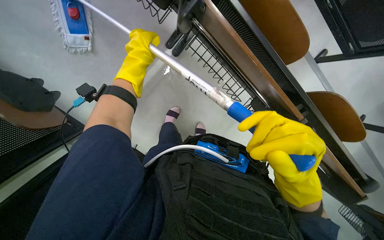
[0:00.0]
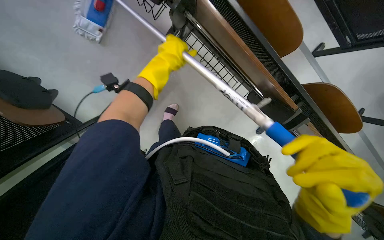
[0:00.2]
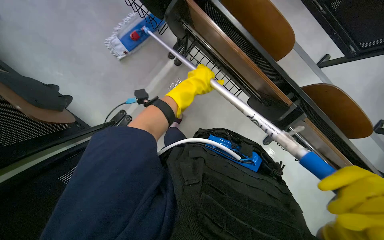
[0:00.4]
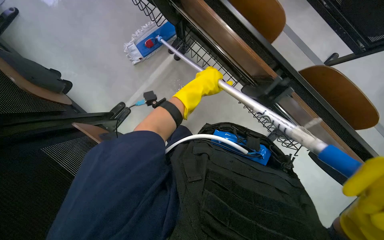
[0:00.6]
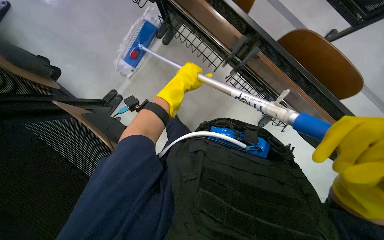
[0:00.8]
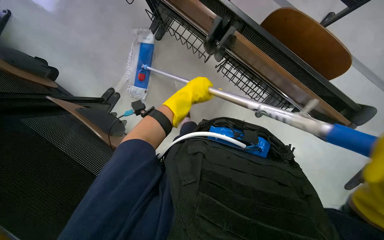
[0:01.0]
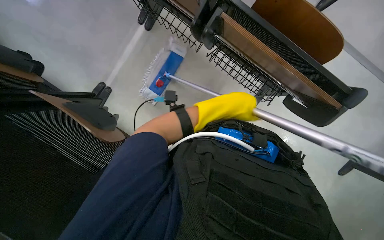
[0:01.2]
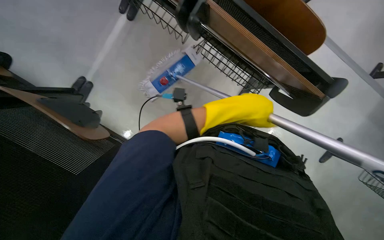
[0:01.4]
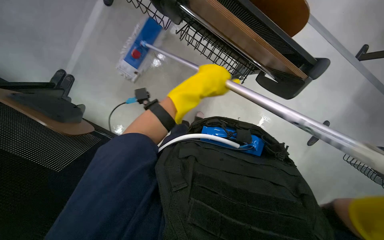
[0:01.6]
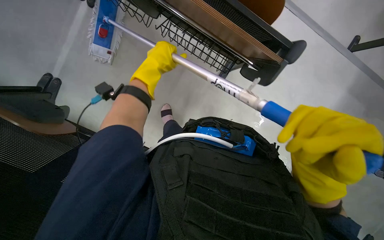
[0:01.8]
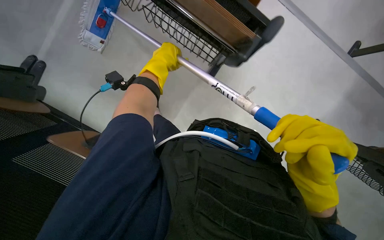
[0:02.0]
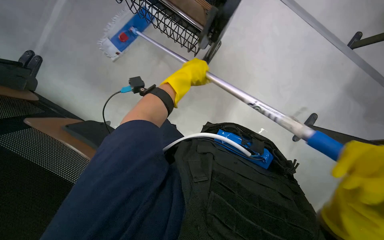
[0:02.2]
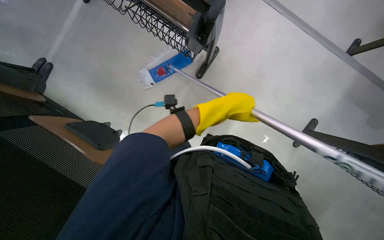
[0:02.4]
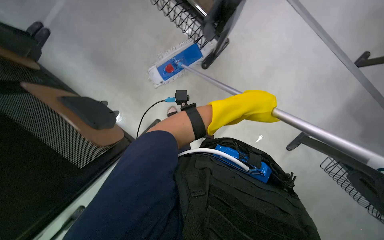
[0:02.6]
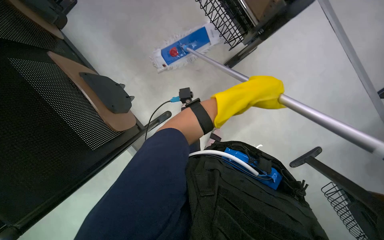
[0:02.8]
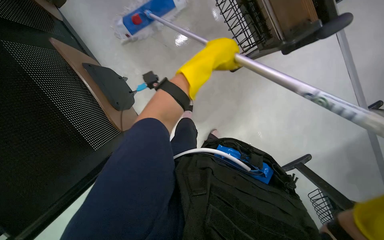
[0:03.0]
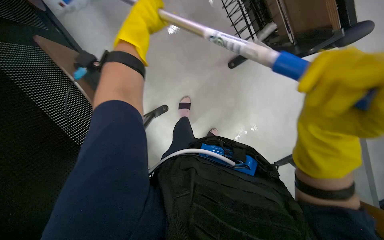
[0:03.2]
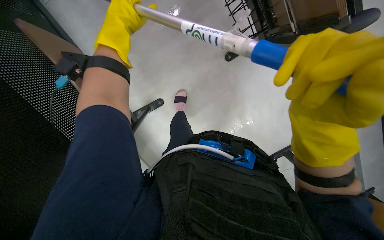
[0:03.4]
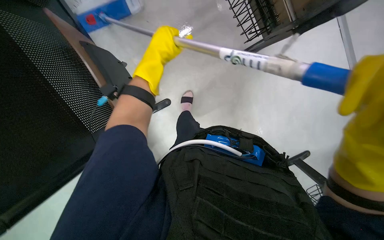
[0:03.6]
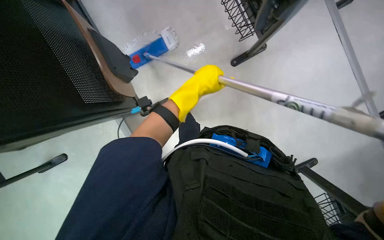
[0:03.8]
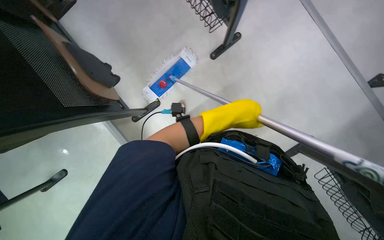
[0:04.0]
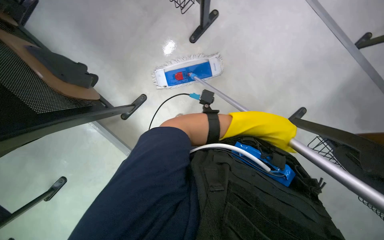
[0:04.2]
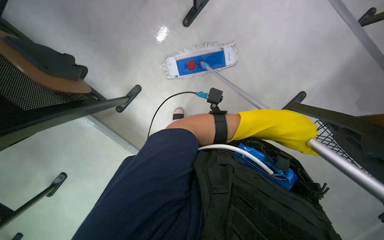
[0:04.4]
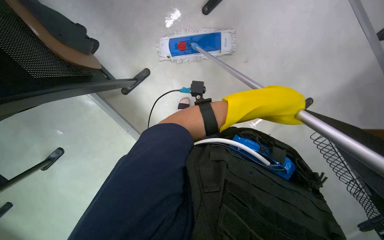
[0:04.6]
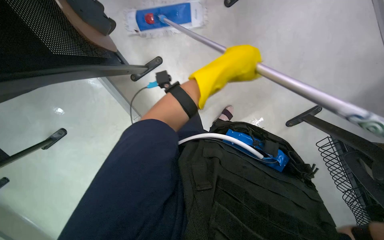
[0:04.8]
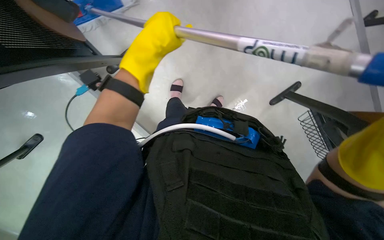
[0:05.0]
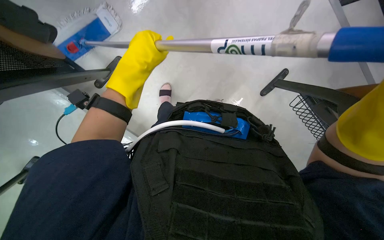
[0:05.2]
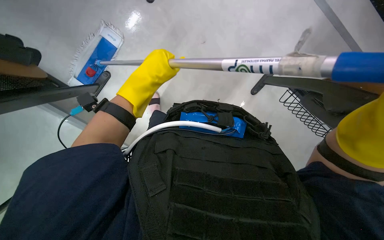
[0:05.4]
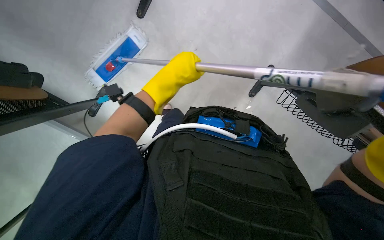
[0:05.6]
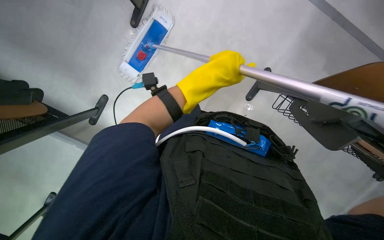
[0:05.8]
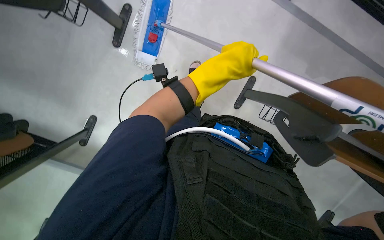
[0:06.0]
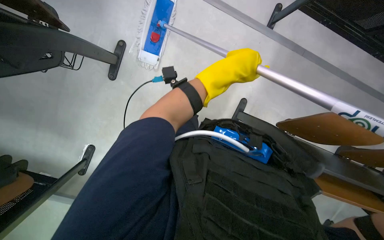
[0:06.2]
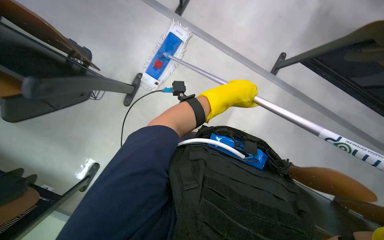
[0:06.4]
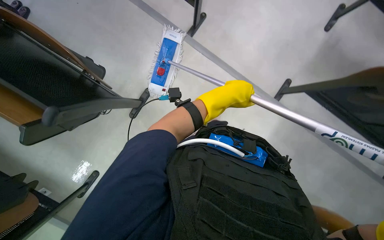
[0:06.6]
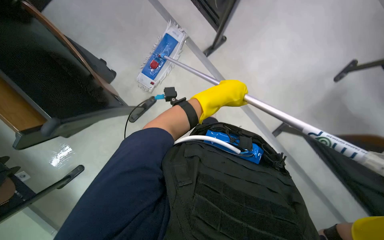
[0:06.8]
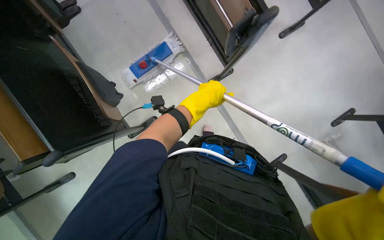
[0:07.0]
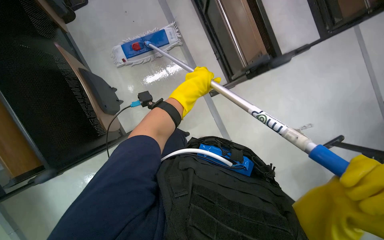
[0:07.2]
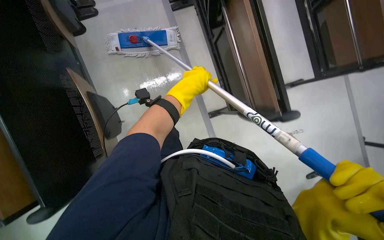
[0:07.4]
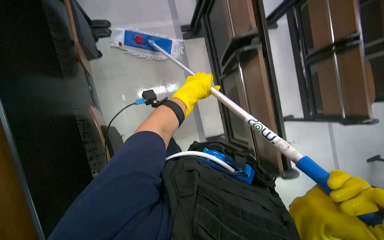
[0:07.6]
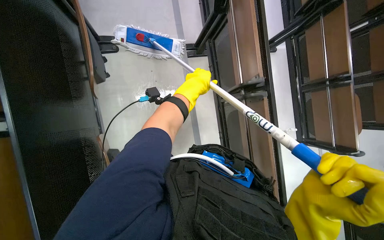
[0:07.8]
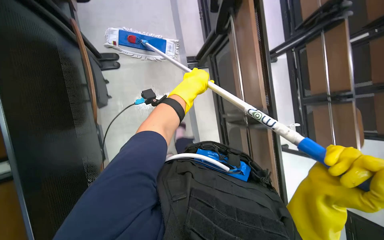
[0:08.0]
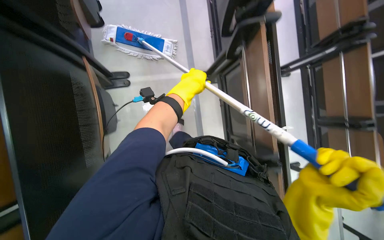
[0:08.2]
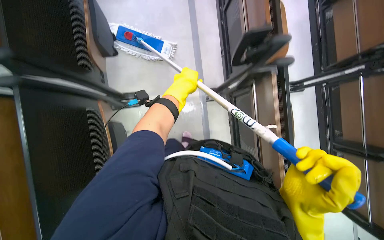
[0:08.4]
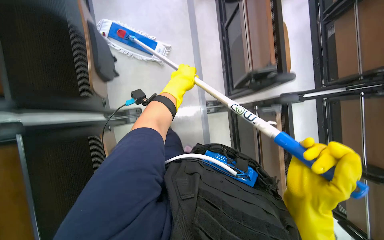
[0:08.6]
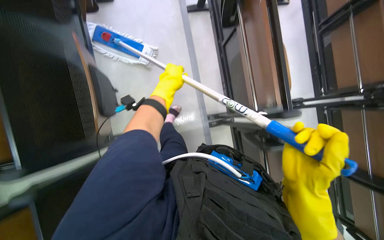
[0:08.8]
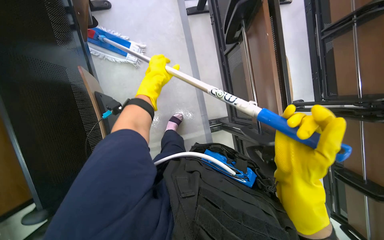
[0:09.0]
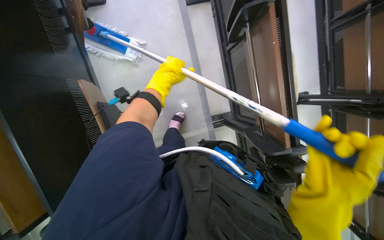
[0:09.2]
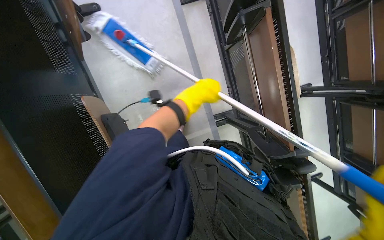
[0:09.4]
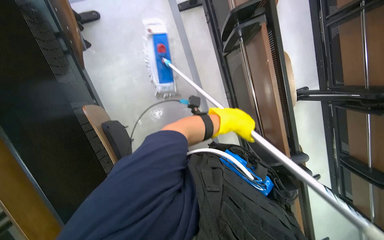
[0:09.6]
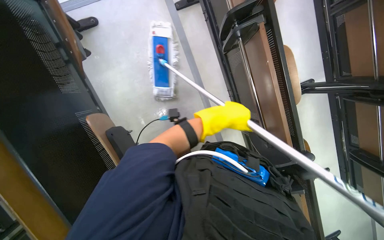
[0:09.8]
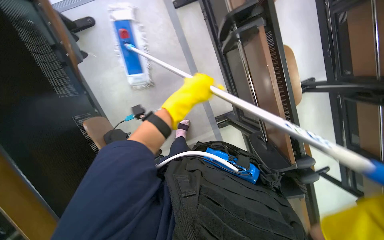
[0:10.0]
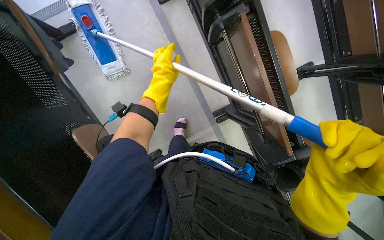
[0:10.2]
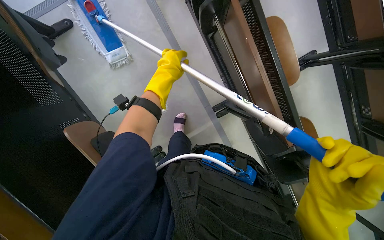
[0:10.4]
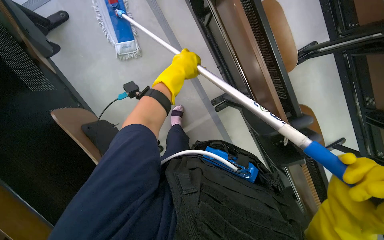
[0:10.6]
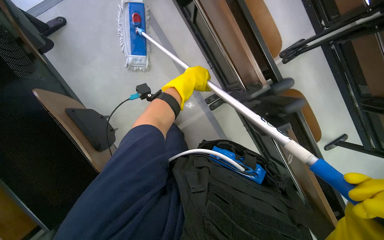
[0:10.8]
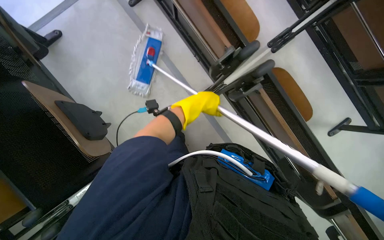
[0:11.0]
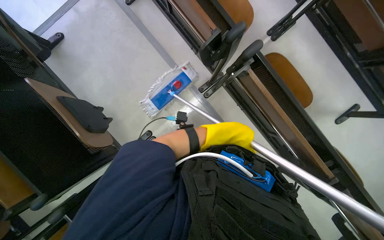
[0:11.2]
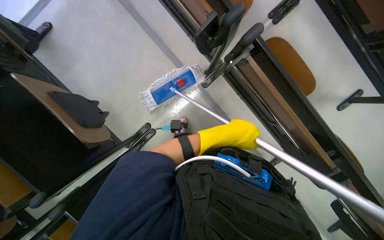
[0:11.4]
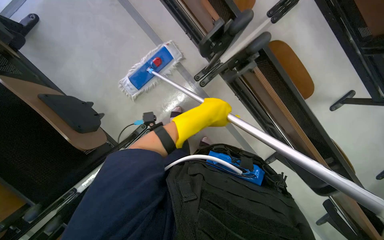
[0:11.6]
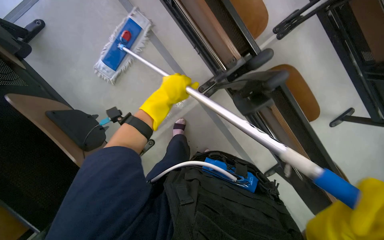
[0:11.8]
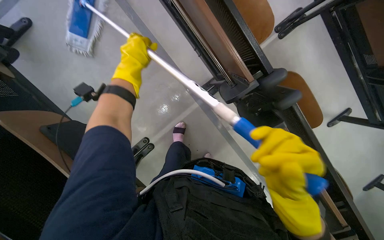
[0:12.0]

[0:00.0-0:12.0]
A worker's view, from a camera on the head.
Job: mopping floor.
The whole recording: Mopping floor with flat mop. The worker mops the floor with a flat mop, periodically cleaning the mop head in a bucket.
0:00.0 to 0:01.6: The wearer's head swings roughly 15 degrees to the right. The wearer looks roughly 15 degrees further downward. The left hand travels to the right and down the picture by roughly 25 cm.
0:01.6 to 0:03.0: The left hand moves left and right over some 25 cm, changing direction 2 times.
0:03.0 to 0:04.4: The wearer looks approximately 15 degrees further downward.
0:04.4 to 0:06.0: The left hand shifts some 20 cm to the left and up the picture.
0:06.0 to 0:07.6: The view tilts some 25 degrees upward.
0:07.6 to 0:09.0: The left hand shifts approximately 20 cm to the left.
0:09.0 to 0:10.4: The left hand travels to the right and back again, approximately 20 cm each way.

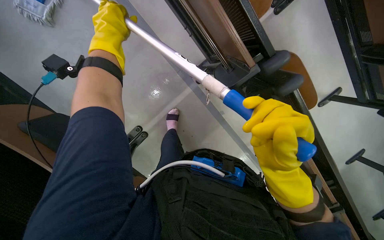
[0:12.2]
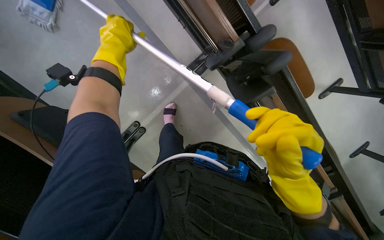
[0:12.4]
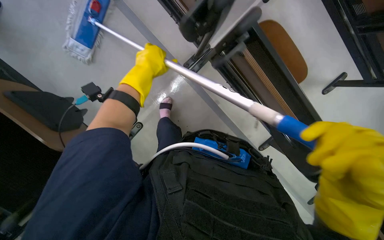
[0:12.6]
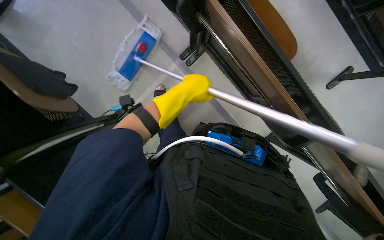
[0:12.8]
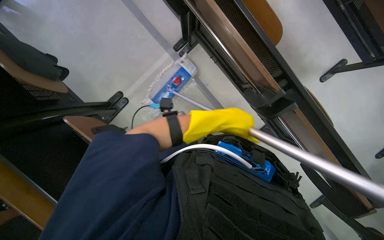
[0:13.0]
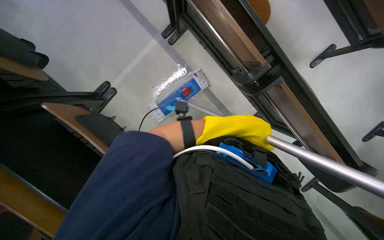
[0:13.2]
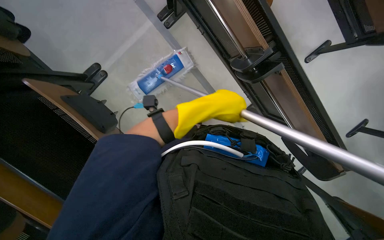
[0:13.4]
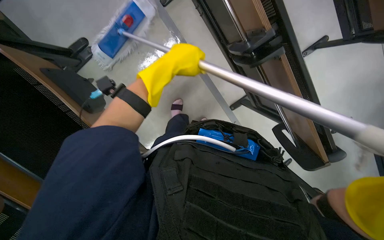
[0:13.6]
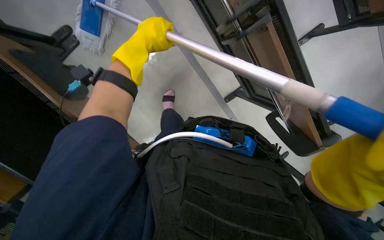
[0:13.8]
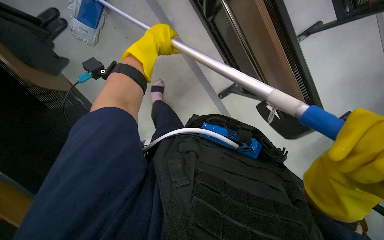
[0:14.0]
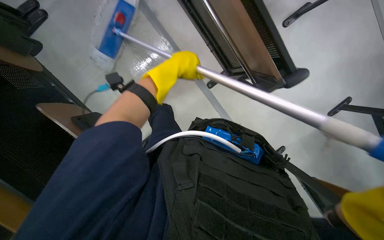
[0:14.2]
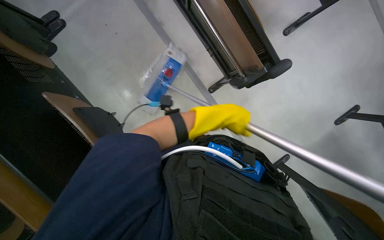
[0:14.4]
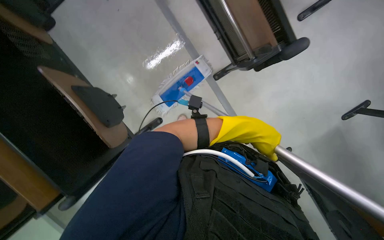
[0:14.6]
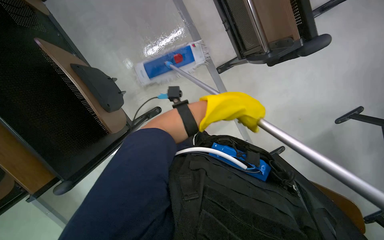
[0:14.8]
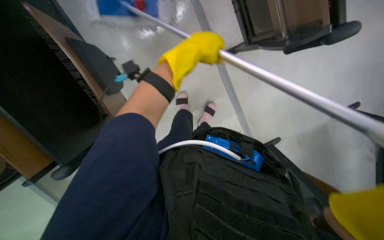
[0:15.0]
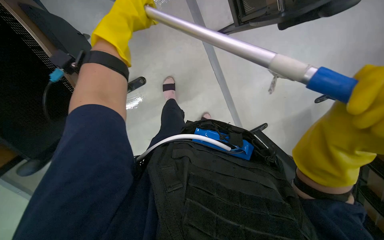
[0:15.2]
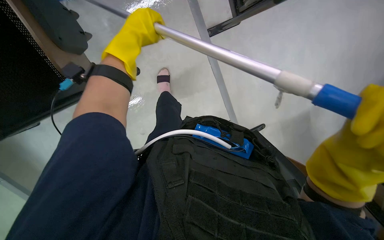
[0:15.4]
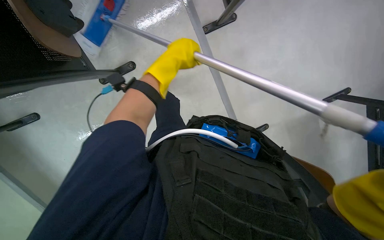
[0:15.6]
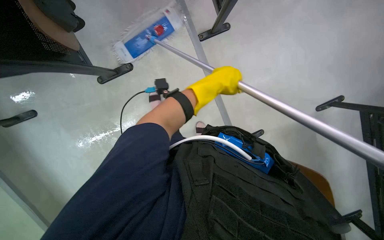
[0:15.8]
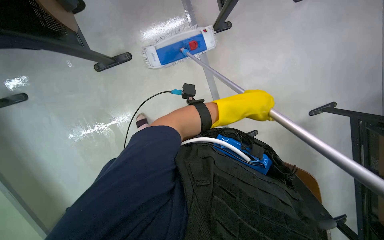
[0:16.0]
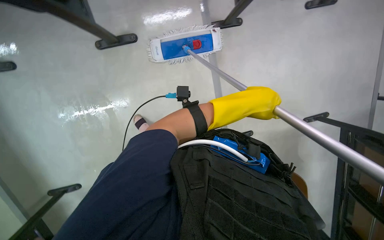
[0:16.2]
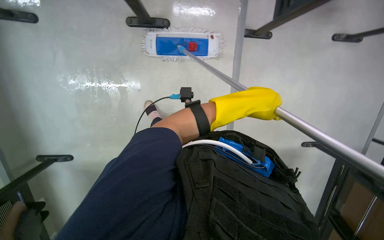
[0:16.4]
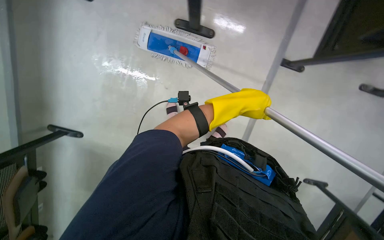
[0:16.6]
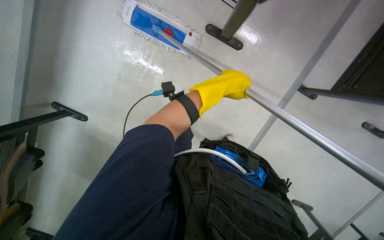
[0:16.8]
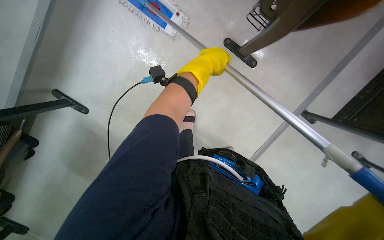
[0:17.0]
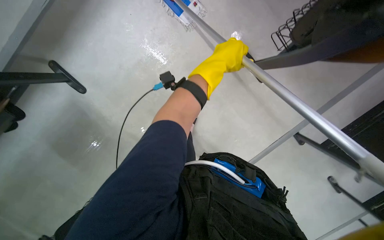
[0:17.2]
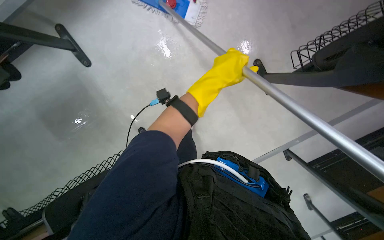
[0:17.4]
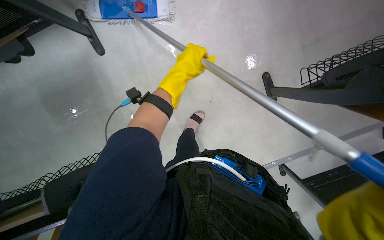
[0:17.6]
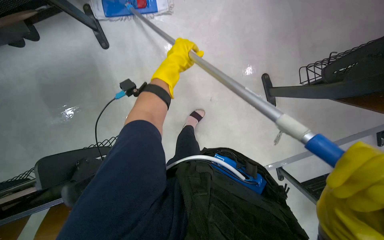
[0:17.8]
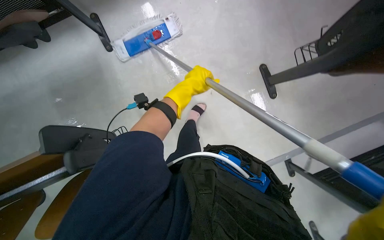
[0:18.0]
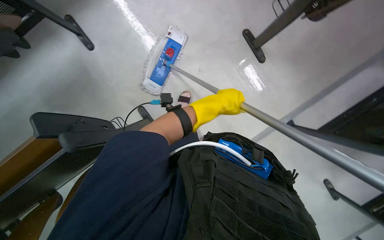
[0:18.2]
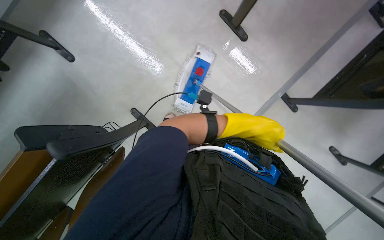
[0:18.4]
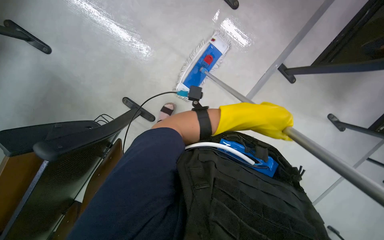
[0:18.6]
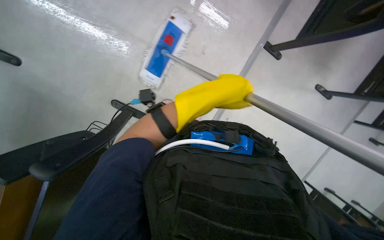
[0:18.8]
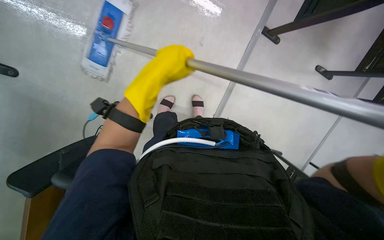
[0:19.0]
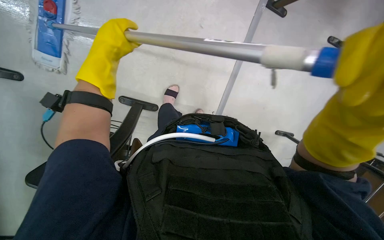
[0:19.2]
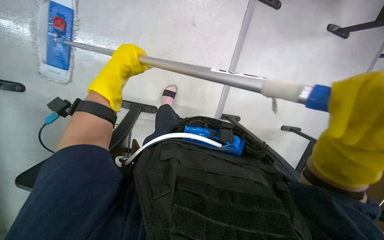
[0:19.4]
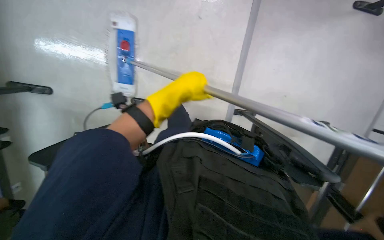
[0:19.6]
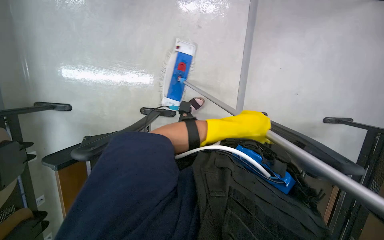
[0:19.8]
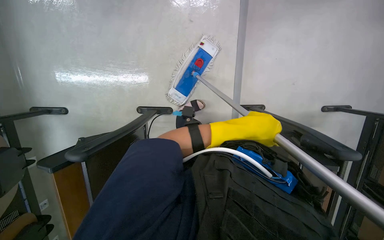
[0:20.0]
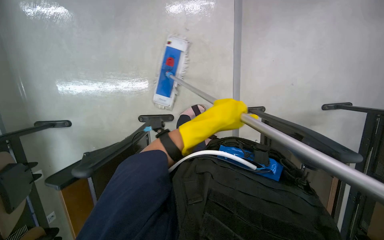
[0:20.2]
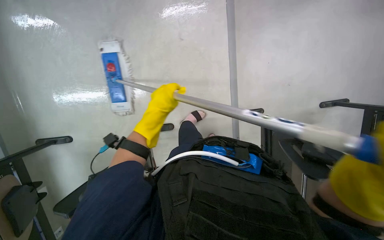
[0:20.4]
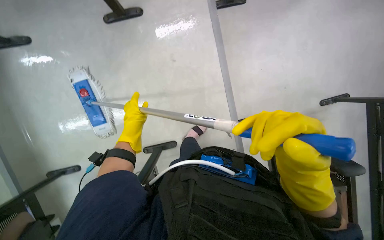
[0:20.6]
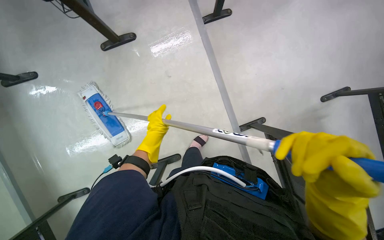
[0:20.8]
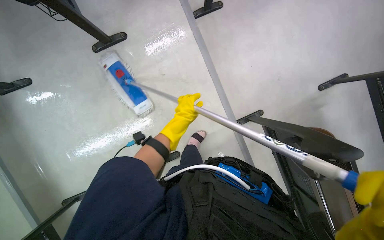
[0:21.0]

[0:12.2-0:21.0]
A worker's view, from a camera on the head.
Job: mopping floor.
The whole recording: Mopping floor with flat mop. The worker mops the floor with a flat mop, periodically cleaning the mop head in a bucket.
0:12.2 to 0:13.6: The left hand goes some 20 cm to the right and down the picture.
0:13.6 to 0:15.2: The view tilts roughly 20 degrees downward. The left hand moves to the left, about 15 cm.
0:15.2 to 0:16.6: The scene turns approximately 30 degrees clockwise in the picture. The left hand goes some 15 cm to the right and down the picture.
0:16.6 to 0:18.0: The camera sweeps to the right, by about 15 degrees. The scene rotates clockwise by approximately 30 degrees. The left hand goes about 40 cm to the left.
0:19.6 to 0:21.0: The camera travels about 70 cm. The camera is aimed about 20 degrees further to the left. The scene rotates counterclockwise by some 30 degrees.
